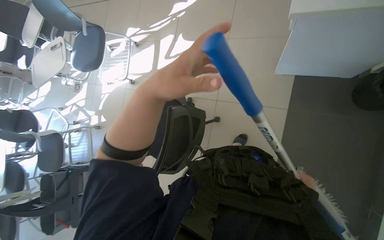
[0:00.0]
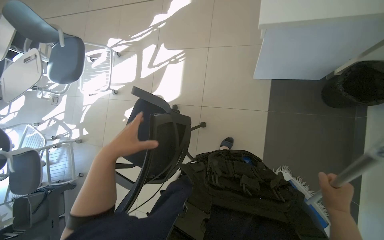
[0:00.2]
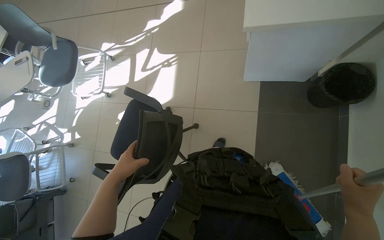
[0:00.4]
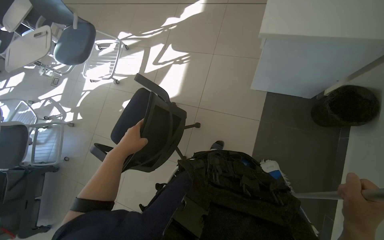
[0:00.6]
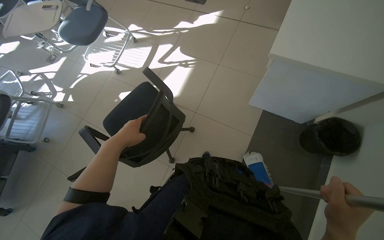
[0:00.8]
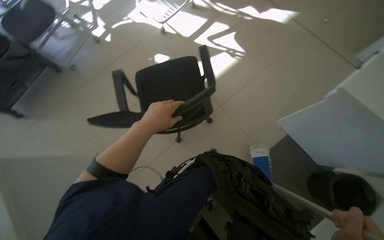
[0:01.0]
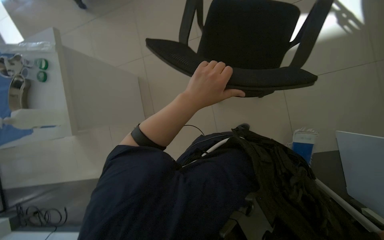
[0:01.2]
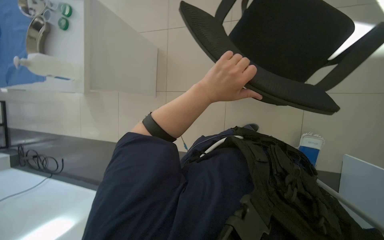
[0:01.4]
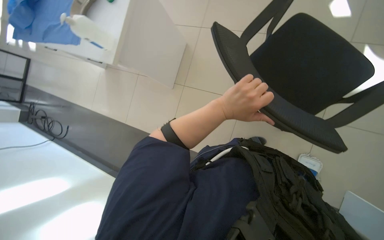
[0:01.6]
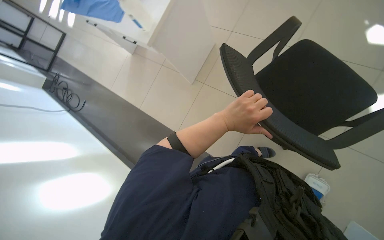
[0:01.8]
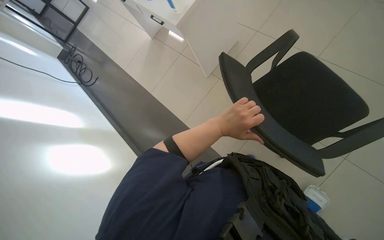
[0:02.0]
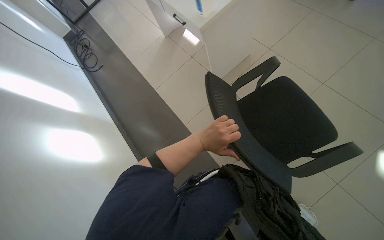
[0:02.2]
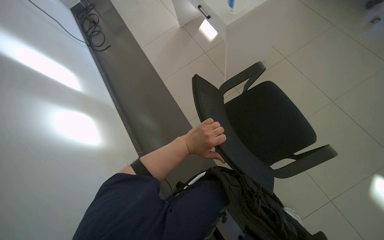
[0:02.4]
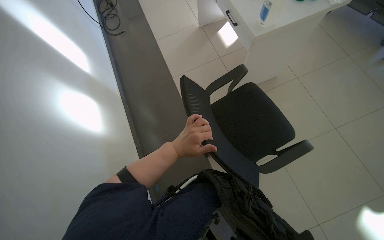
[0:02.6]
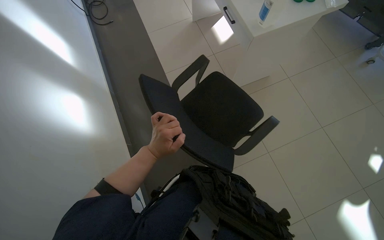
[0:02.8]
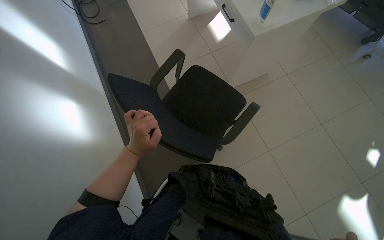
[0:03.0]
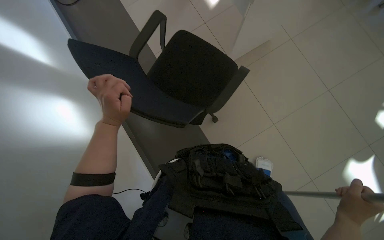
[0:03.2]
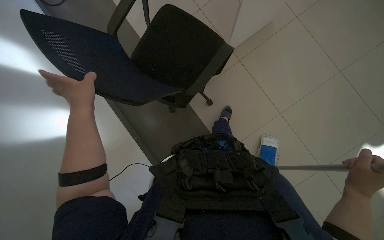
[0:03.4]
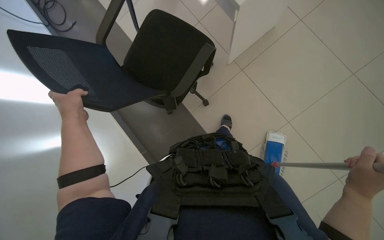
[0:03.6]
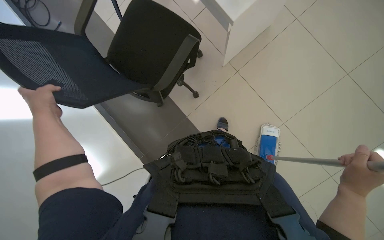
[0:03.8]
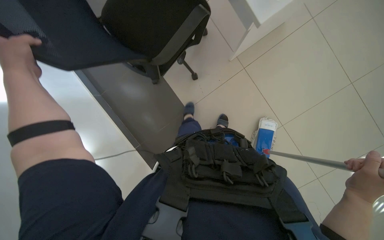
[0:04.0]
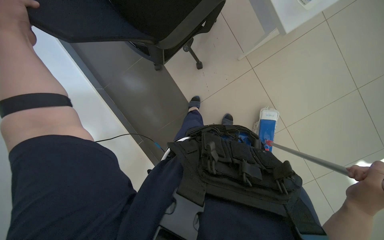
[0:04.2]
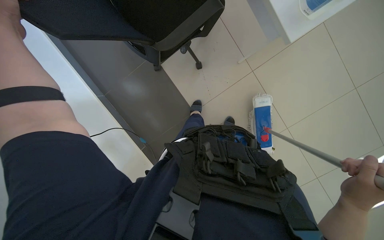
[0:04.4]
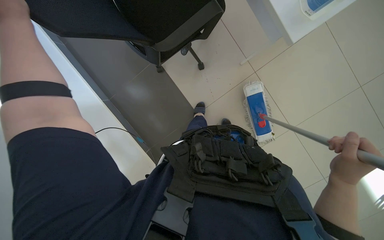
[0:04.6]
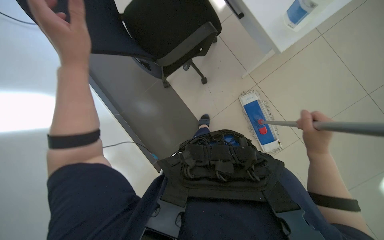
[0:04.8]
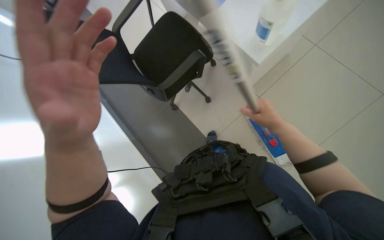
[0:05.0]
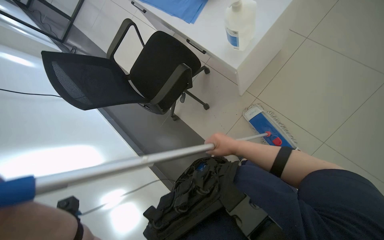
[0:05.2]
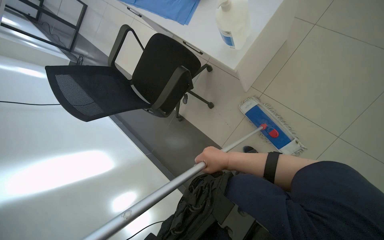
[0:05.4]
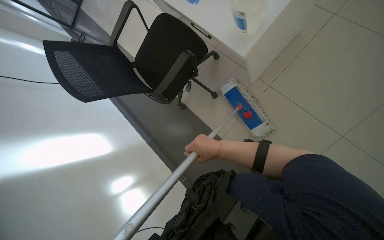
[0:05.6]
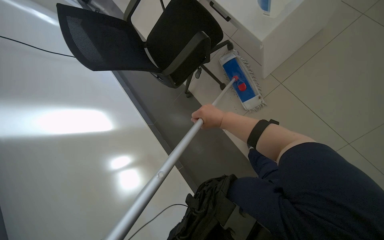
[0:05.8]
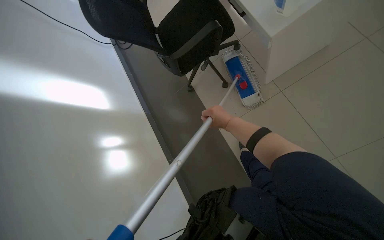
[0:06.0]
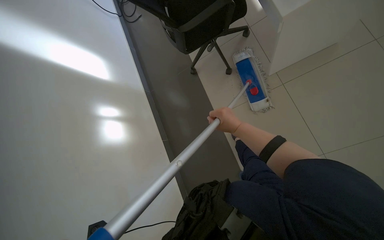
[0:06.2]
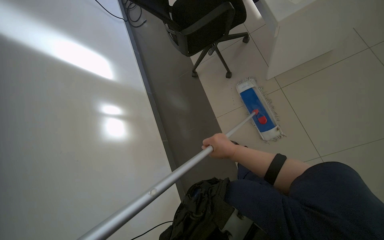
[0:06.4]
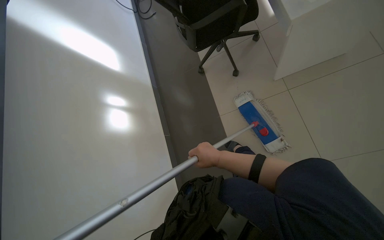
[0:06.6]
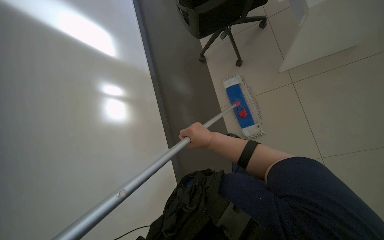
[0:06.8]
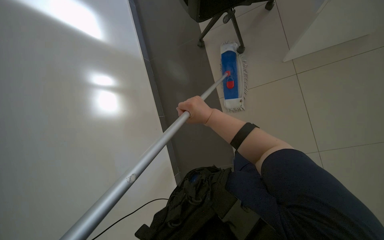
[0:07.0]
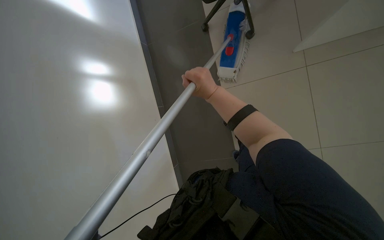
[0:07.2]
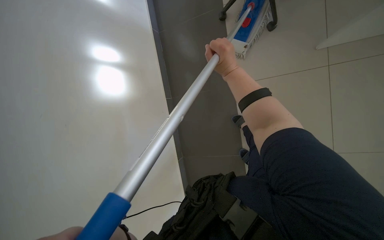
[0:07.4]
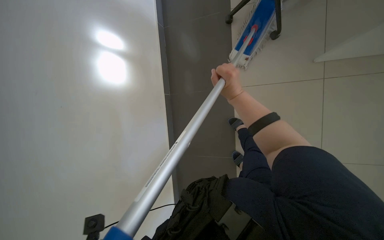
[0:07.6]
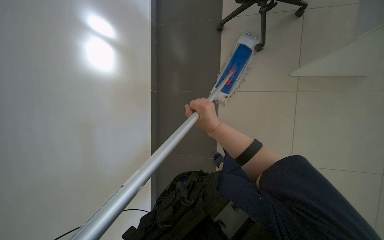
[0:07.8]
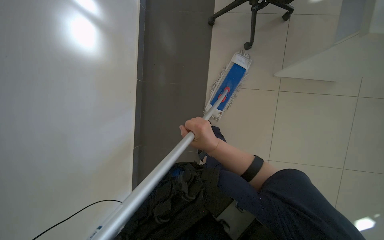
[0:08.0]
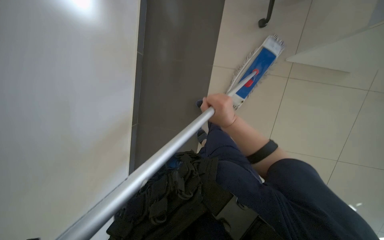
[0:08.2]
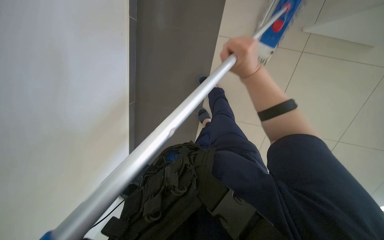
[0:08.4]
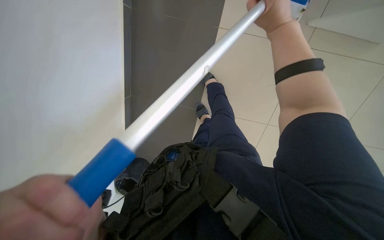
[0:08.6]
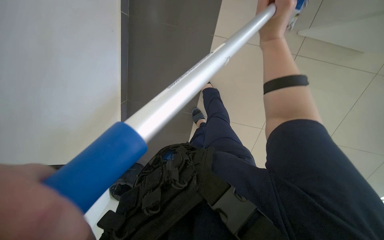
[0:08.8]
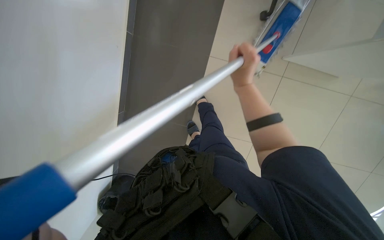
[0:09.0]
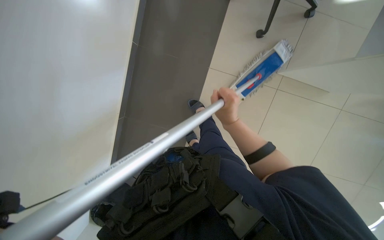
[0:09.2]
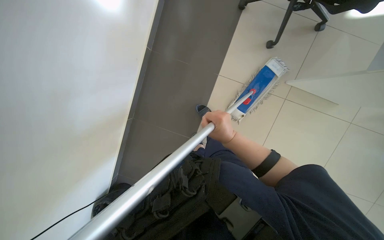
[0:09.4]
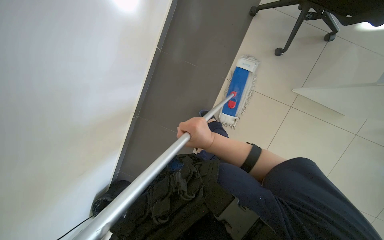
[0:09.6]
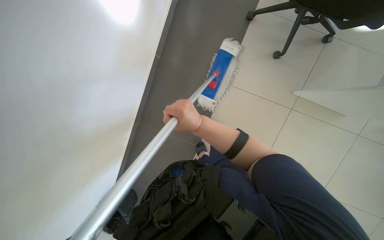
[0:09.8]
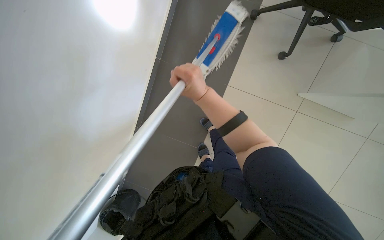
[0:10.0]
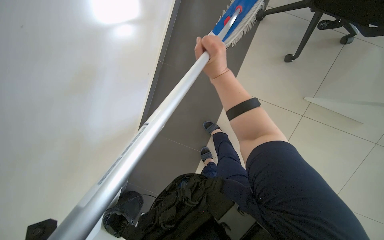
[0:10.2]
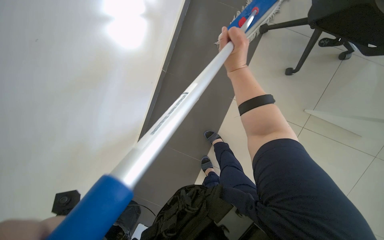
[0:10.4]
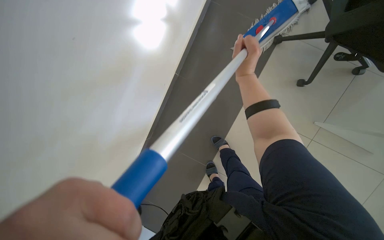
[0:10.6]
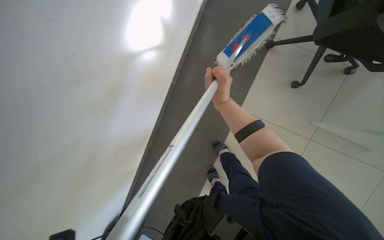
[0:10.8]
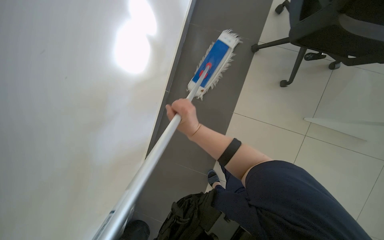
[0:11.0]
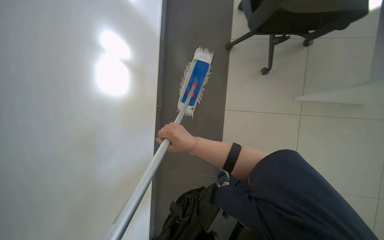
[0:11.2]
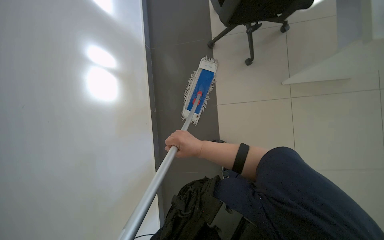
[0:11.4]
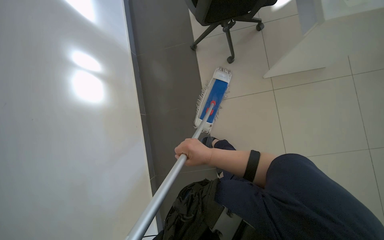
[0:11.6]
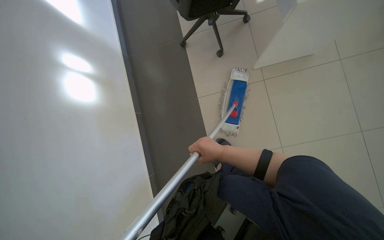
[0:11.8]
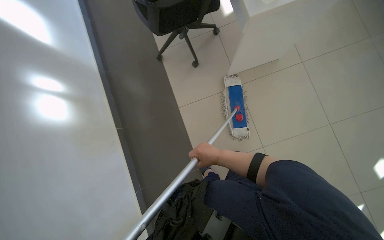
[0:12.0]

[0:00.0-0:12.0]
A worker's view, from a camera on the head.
Job: mopping floor.
The whole recording: Mopping the room floor. The worker mops the tiled floor in the room, moving around furniture and equipment.
0:00.0 to 0:01.6: The wearer looks some 15 degrees further downward. The scene rotates clockwise by about 65 degrees.
0:01.6 to 0:03.0: The scene turns about 50 degrees clockwise in the picture.
0:04.4 to 0:06.0: The camera sweeps to the left, by about 20 degrees.
0:06.0 to 0:07.6: The view tips downward by roughly 15 degrees. The right hand swings up and down the picture, approximately 25 cm each way, with 2 reversals.
0:07.6 to 0:09.0: The view pans to the right by about 25 degrees. The right hand travels down the picture and back again, some 15 cm each way.
0:09.0 to 0:10.4: The right hand moves some 10 cm down the picture and comes back.
0:10.4 to 0:12.0: The view tips upward by about 15 degrees. The scene rotates counterclockwise by about 40 degrees. The right hand goes approximately 35 cm down the picture.

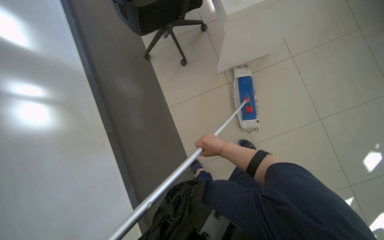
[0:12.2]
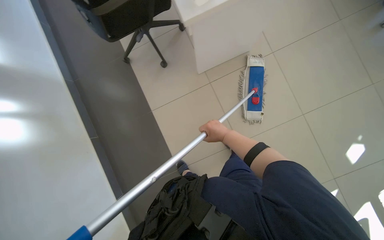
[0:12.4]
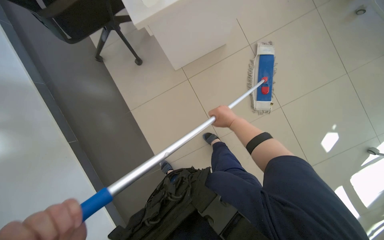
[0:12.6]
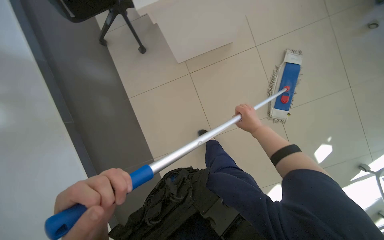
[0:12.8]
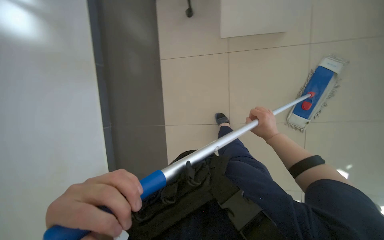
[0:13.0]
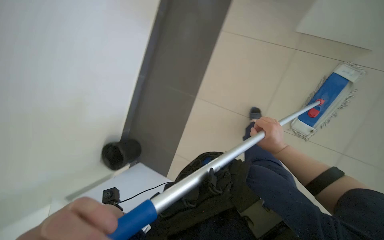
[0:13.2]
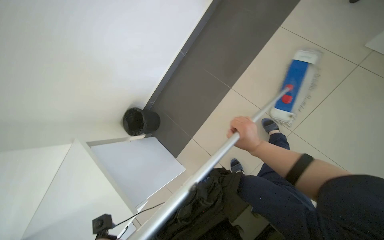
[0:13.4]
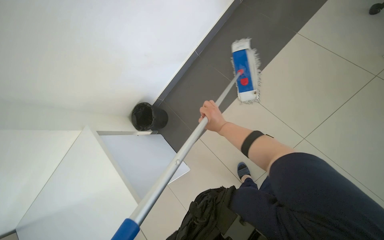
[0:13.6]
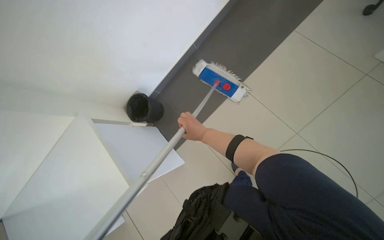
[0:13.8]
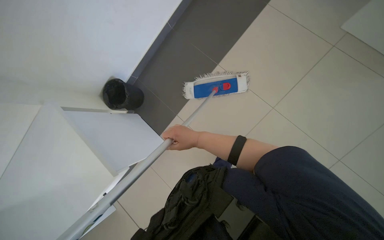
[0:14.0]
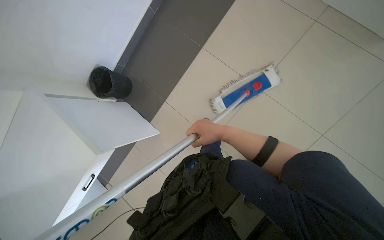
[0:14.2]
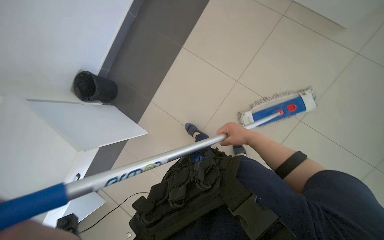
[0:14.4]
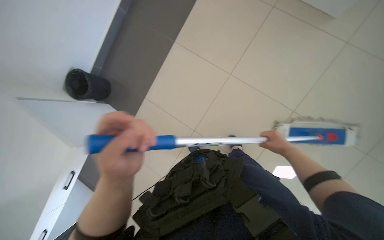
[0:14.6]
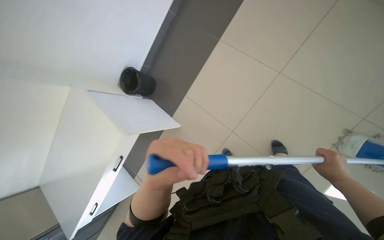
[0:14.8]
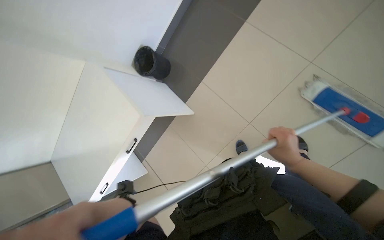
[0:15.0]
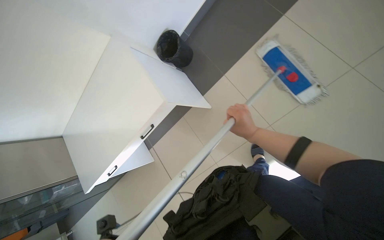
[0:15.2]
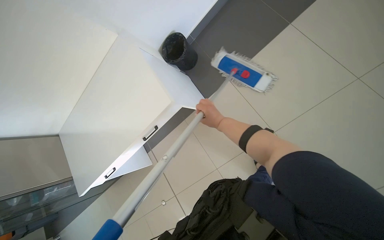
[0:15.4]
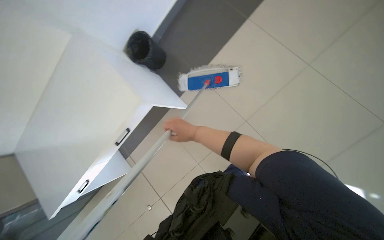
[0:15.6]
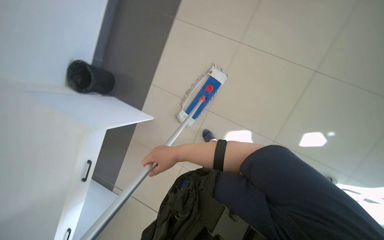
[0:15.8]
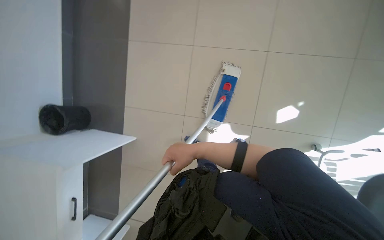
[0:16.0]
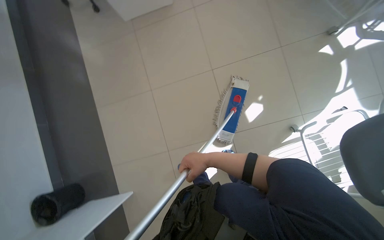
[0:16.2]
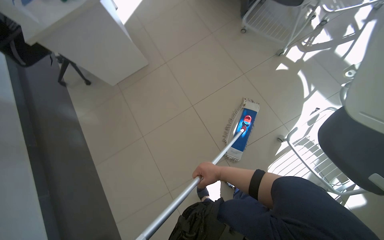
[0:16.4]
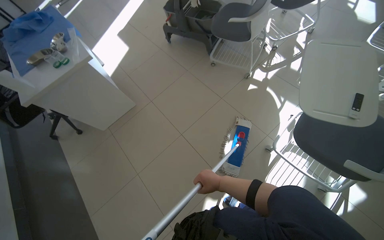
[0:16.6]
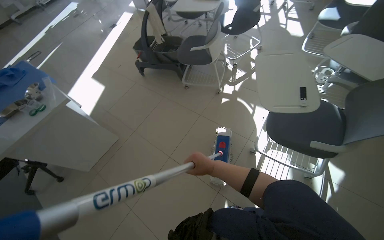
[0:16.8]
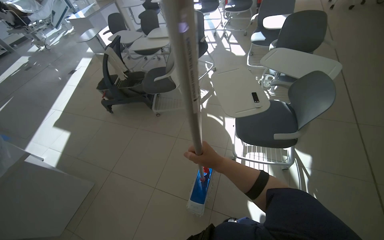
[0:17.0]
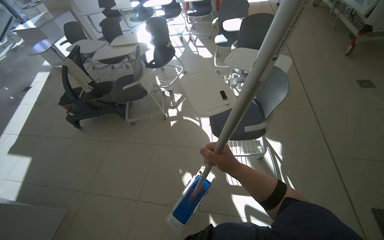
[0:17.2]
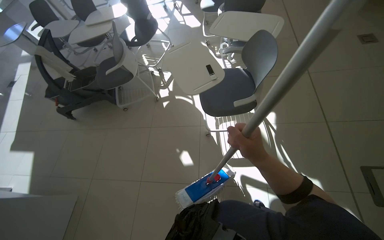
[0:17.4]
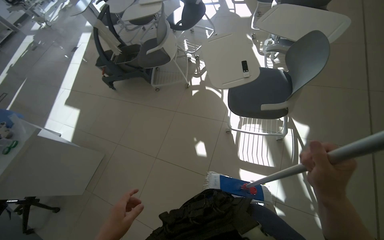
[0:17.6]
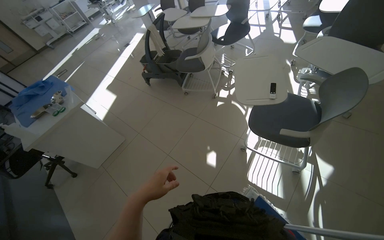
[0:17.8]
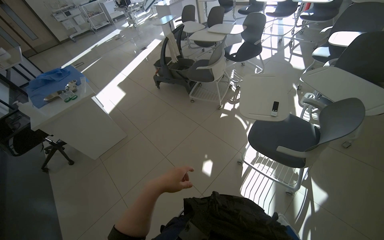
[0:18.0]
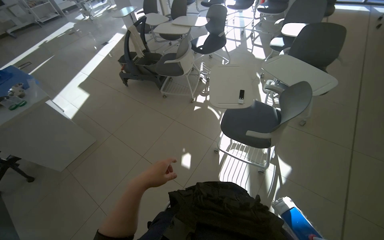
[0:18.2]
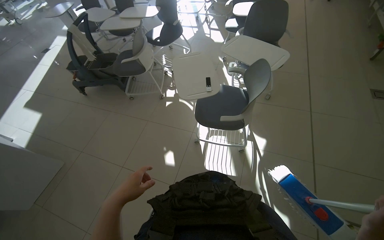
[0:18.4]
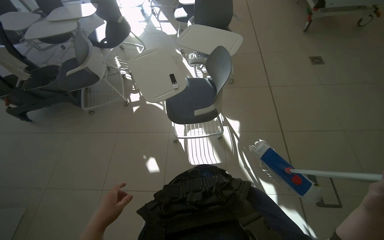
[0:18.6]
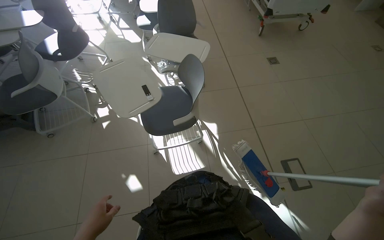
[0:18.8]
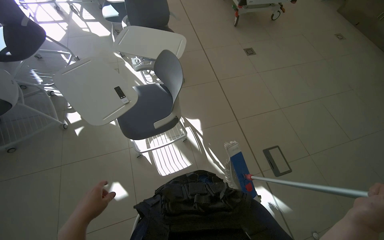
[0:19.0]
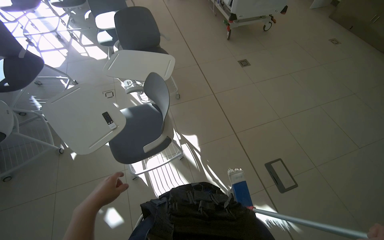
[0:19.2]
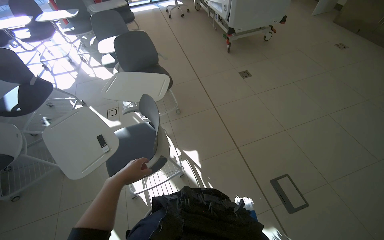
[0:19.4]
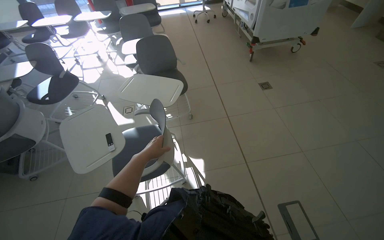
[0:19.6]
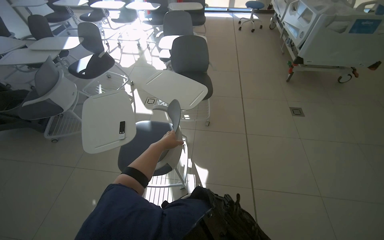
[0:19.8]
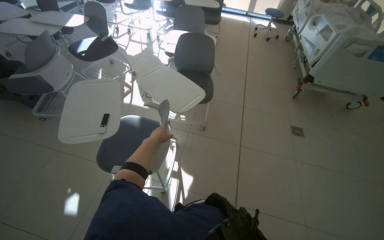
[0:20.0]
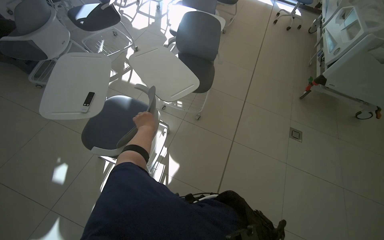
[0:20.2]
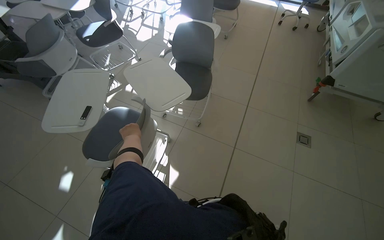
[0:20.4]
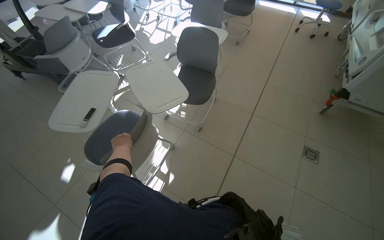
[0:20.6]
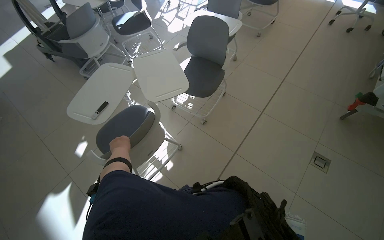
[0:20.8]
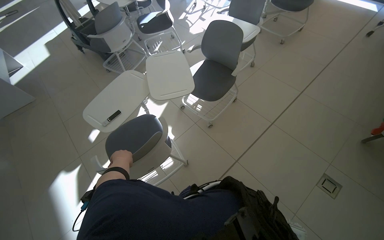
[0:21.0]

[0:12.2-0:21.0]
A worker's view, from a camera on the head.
Job: mopping floor.
The whole recording: Mopping the room floor. The worker mops the tiled floor in the room, moving around furniture and equipment.
0:12.2 to 0:13.6: The view tilts about 15 degrees downward. The scene rotates clockwise by about 30 degrees. The right hand moves some 50 cm to the right and comes back.
0:13.6 to 0:15.2: The view tilts some 15 degrees downward. The right hand goes to the right and returns, roughly 50 cm each way.
0:15.2 to 0:16.6: The head travels approximately 50 cm. The wearer's head swings some 75 degrees to the right. The view tilts about 30 degrees upward.
0:18.0 to 0:19.6: The camera is carried about 40 cm. The wearer looks approximately 55 degrees further to the right.
0:19.6 to 0:21.0: The head travels some 80 cm. The wearer's head swings some 60 degrees to the left.
